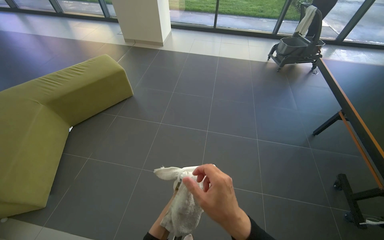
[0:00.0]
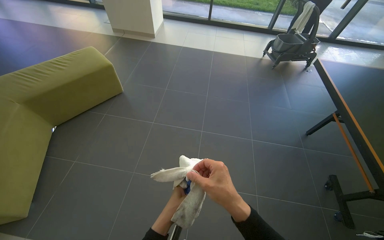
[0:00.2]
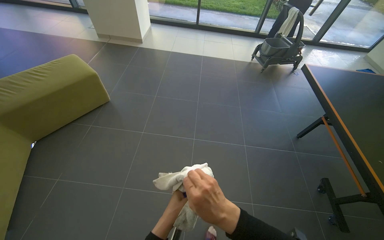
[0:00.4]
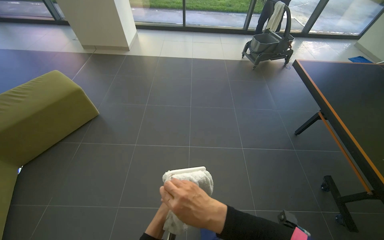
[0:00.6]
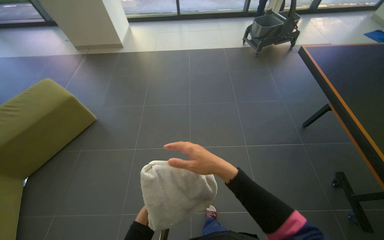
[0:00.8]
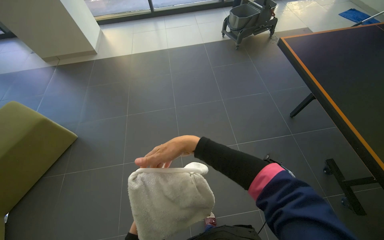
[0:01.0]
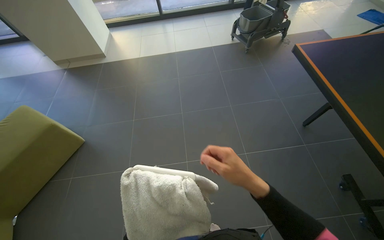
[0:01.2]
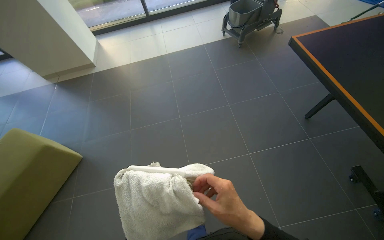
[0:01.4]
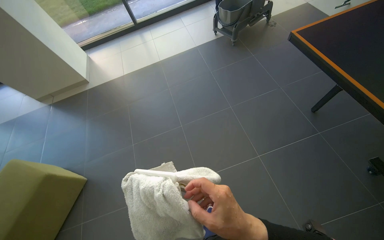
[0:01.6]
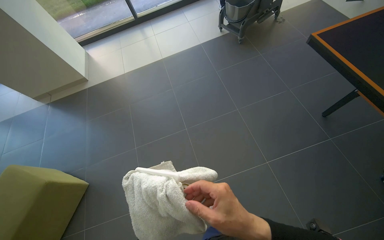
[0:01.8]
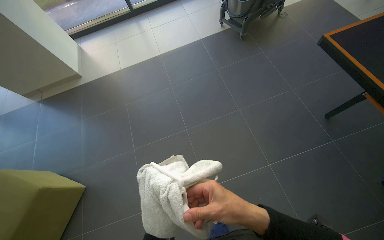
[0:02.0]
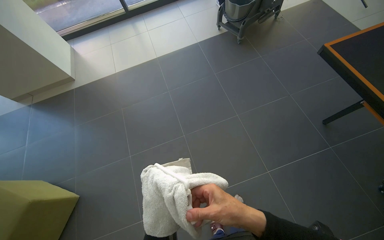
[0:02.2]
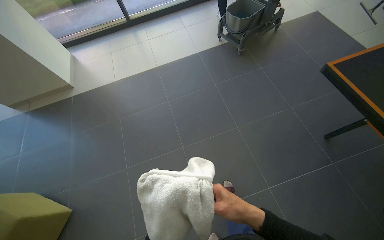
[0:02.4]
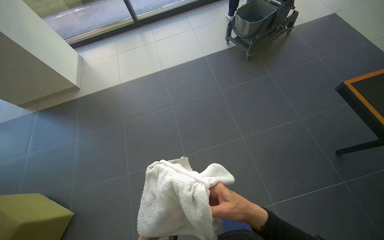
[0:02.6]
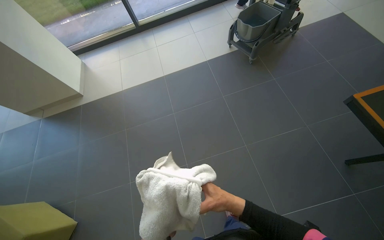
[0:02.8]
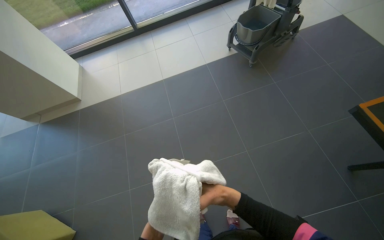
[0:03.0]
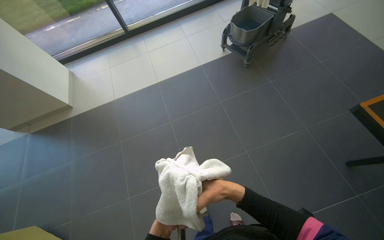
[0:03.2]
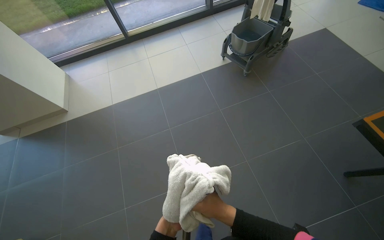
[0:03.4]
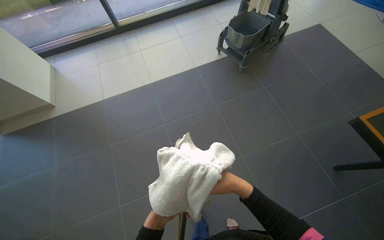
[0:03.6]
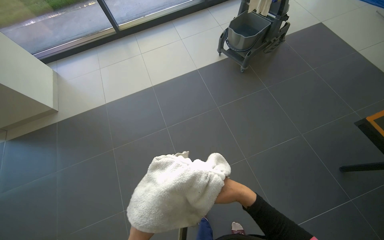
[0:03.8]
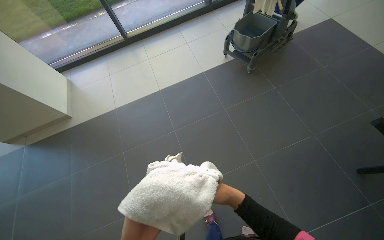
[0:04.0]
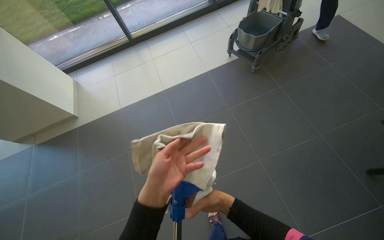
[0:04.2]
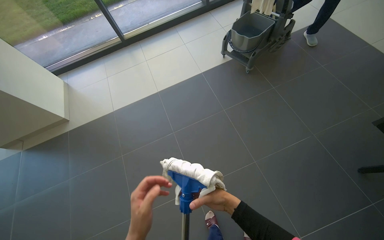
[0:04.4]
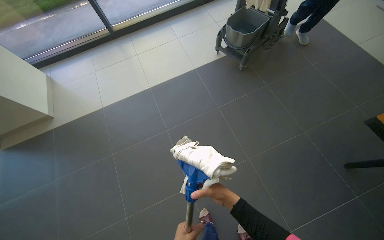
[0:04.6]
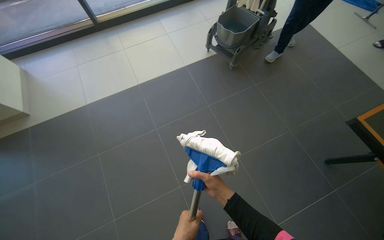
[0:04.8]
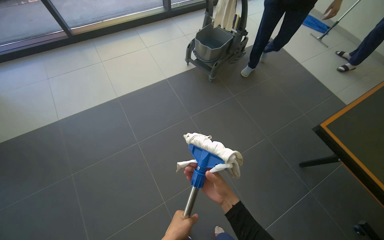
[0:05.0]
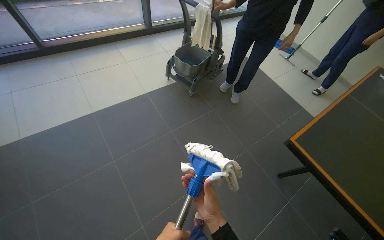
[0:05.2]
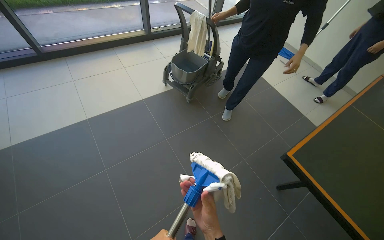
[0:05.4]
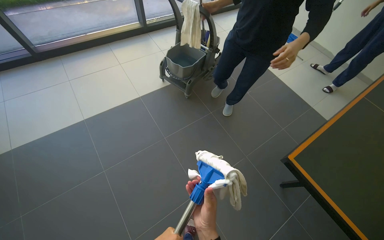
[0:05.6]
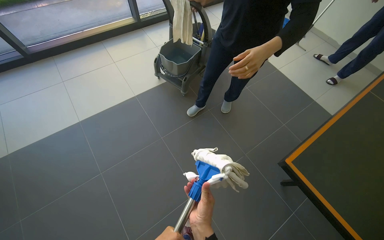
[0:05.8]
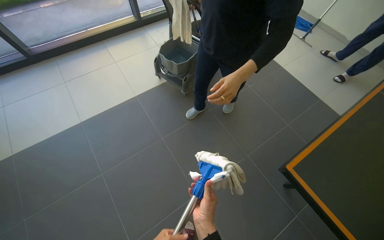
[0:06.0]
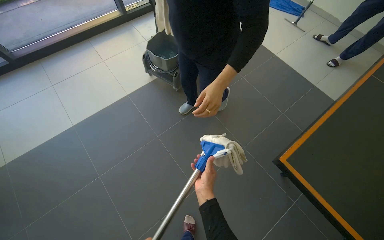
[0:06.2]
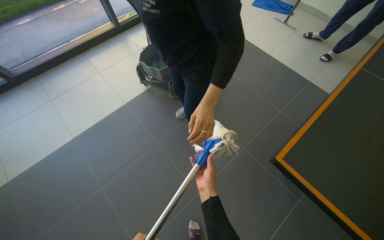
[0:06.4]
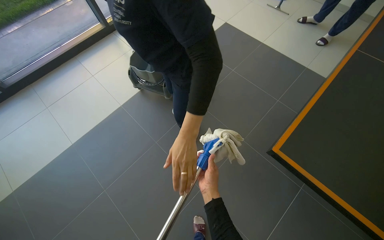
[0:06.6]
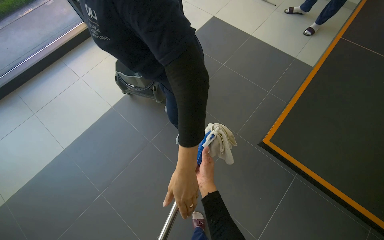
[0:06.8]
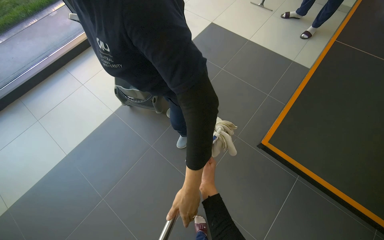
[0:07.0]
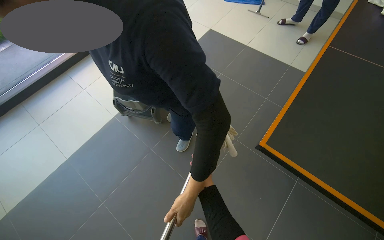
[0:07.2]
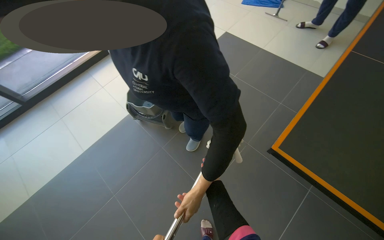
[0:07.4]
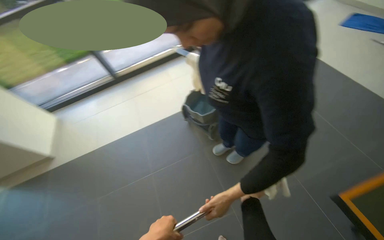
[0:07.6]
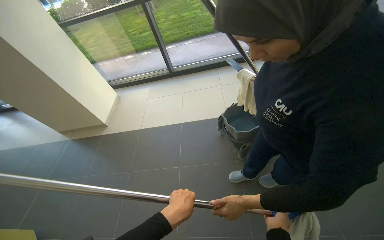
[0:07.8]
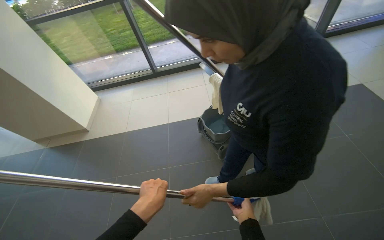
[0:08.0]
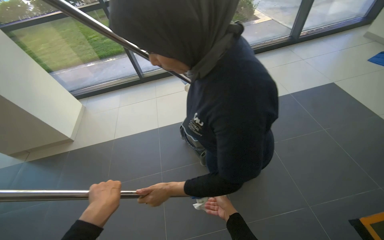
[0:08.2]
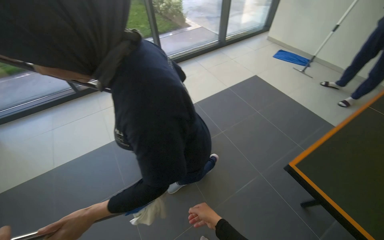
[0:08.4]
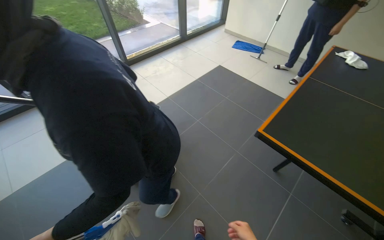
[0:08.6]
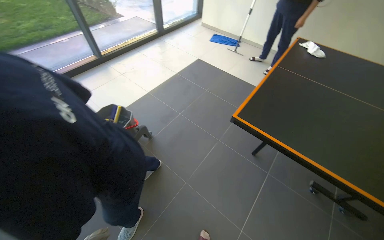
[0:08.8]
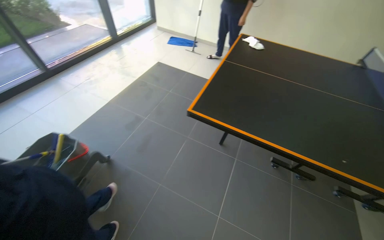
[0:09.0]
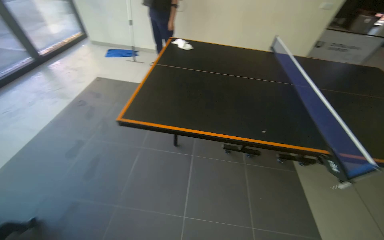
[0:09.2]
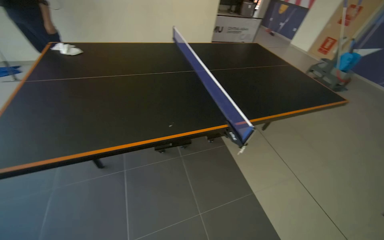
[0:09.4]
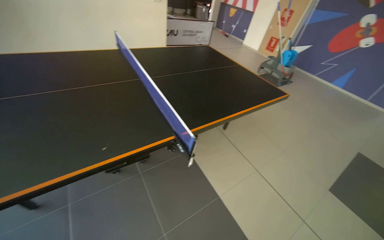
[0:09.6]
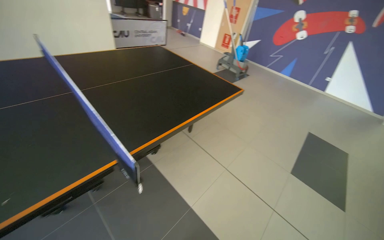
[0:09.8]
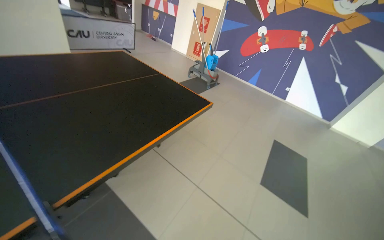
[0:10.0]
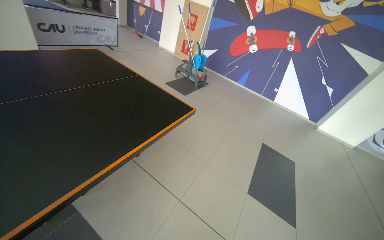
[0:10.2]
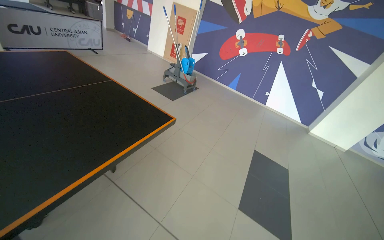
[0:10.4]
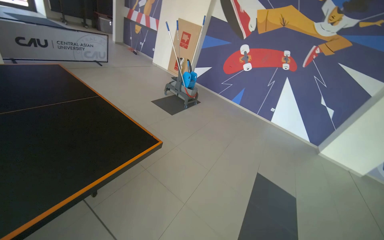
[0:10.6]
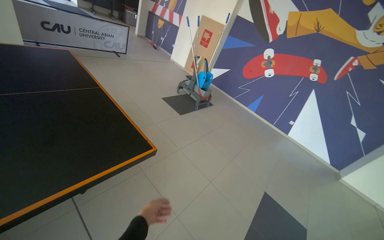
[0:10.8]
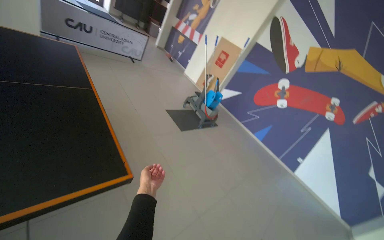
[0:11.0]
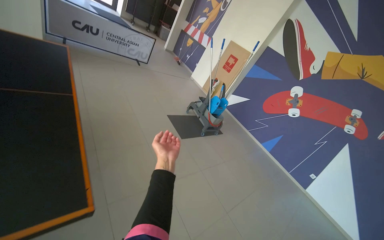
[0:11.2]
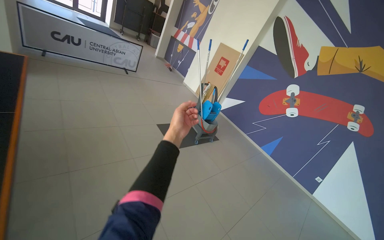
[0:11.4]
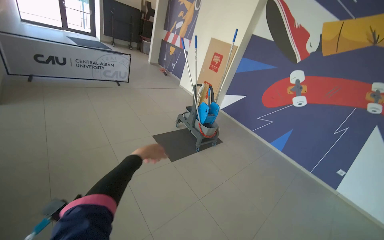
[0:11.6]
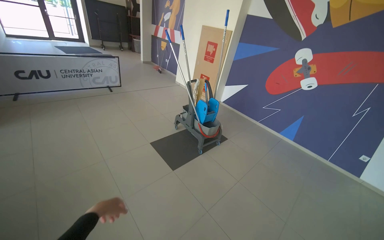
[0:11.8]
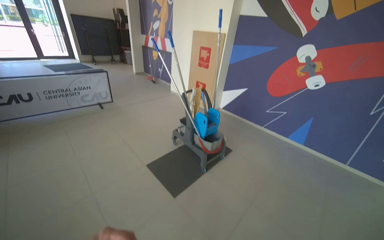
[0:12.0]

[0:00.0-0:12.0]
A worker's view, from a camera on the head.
Job: preparing cleaning supplies.
The whole recording: Preparing and organizing cleaning tools. The worker attaches a cloth to the mop and organizes cleaning tools on the cart.
0:00.0 to 0:01.6: The camera is carried approximately 80 cm. Everything in view rotates approximately 30 degrees counterclockwise.
0:01.6 to 0:03.0: The wearer moves roughly 60 cm.
0:04.4 to 0:06.0: The view pans to the right by approximately 20 degrees.
0:06.0 to 0:07.6: The view pans to the left by roughly 20 degrees.
0:07.6 to 0:09.0: The head travels roughly 40 cm. The head turns to the right by roughly 45 degrees.
0:10.4 to 0:12.0: The camera travels some 2 m. The camera is aimed roughly 15 degrees further to the left. The wearer looks roughly 10 degrees further upward.

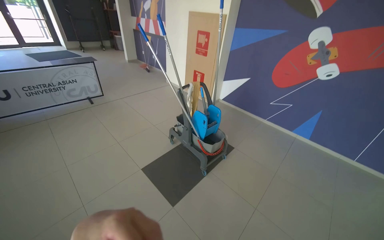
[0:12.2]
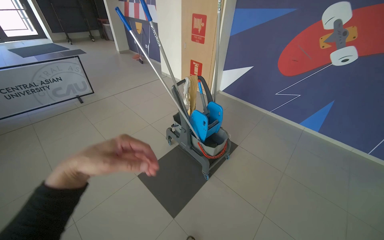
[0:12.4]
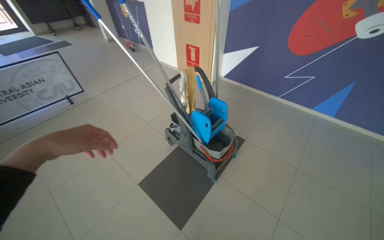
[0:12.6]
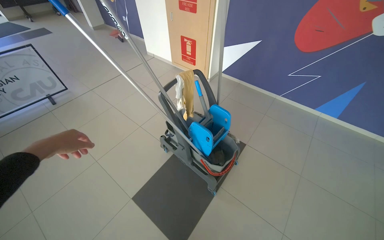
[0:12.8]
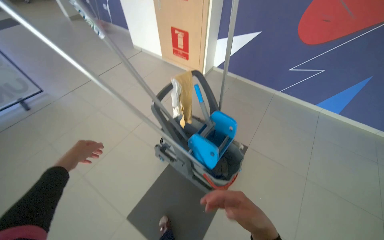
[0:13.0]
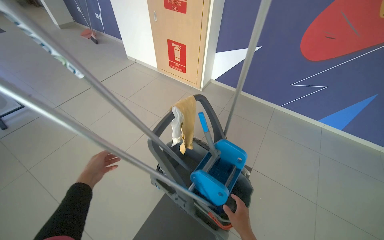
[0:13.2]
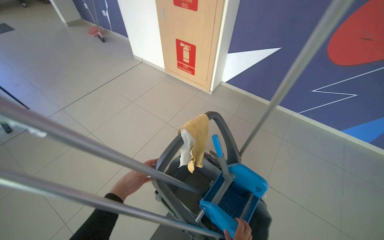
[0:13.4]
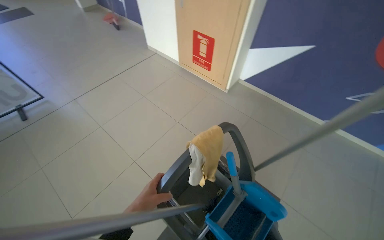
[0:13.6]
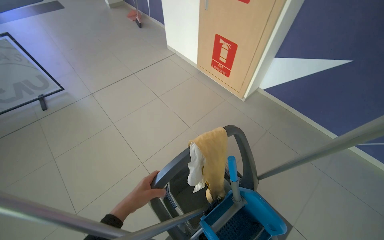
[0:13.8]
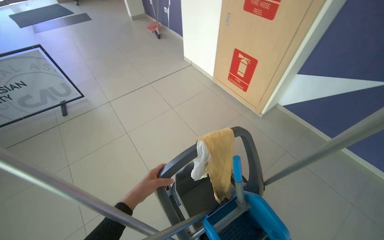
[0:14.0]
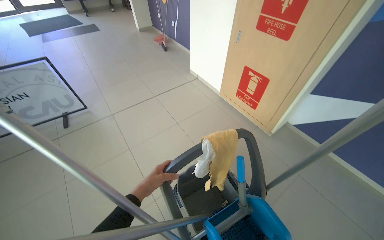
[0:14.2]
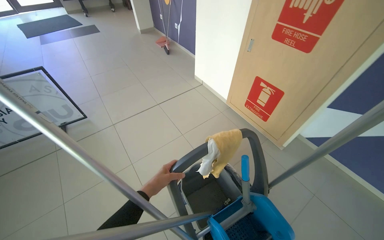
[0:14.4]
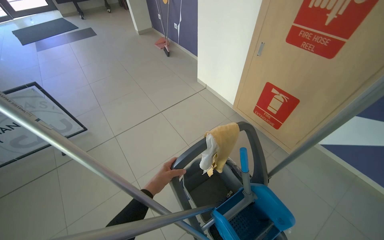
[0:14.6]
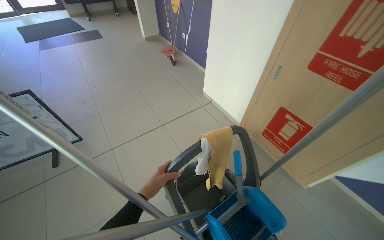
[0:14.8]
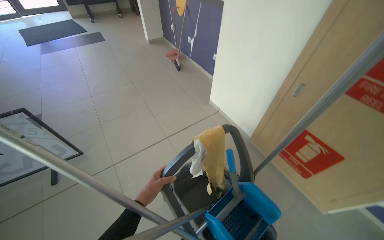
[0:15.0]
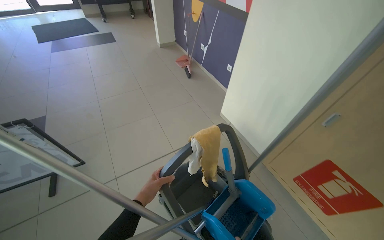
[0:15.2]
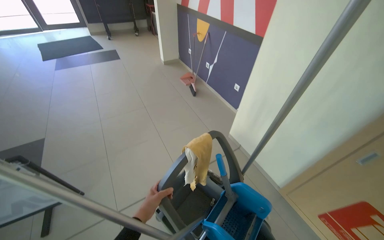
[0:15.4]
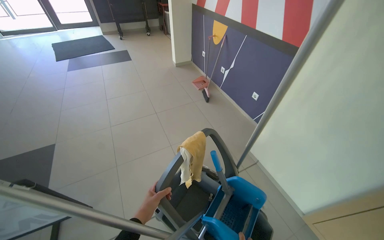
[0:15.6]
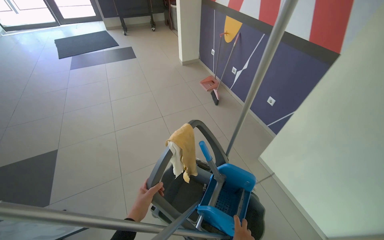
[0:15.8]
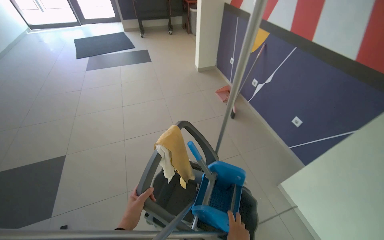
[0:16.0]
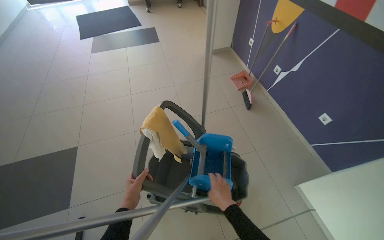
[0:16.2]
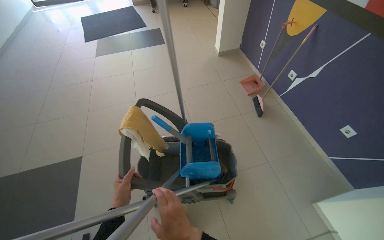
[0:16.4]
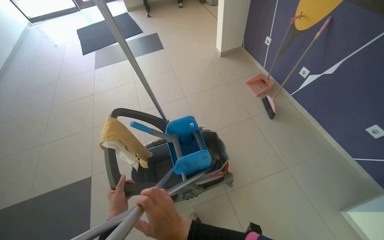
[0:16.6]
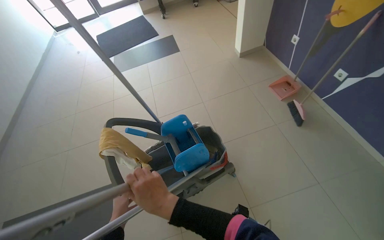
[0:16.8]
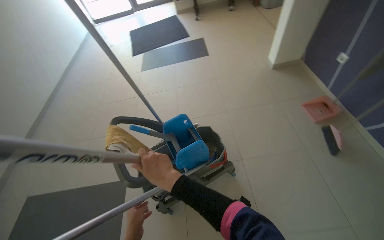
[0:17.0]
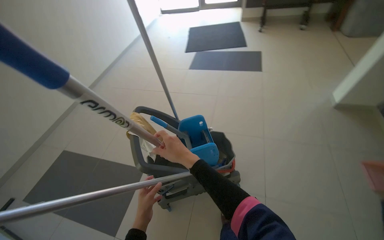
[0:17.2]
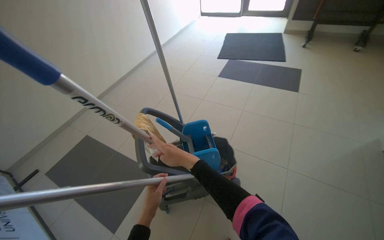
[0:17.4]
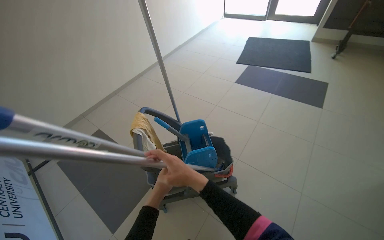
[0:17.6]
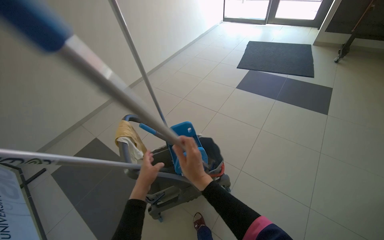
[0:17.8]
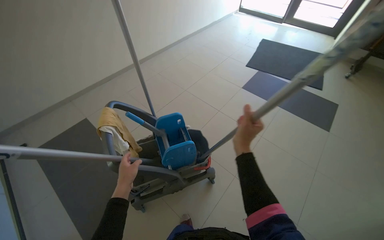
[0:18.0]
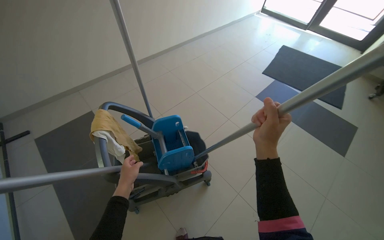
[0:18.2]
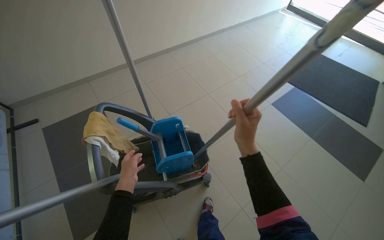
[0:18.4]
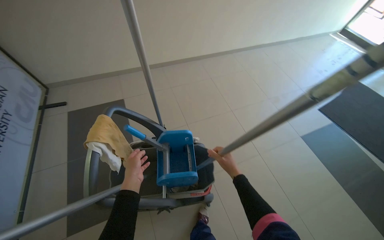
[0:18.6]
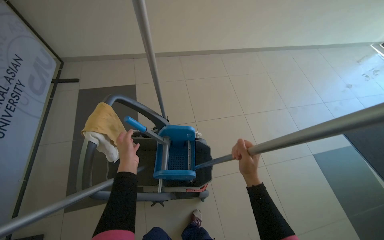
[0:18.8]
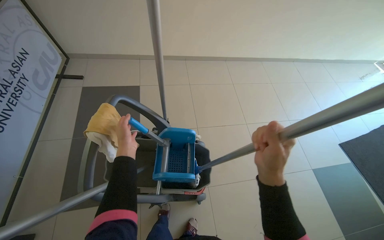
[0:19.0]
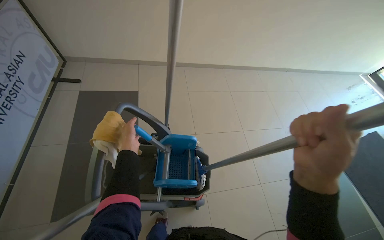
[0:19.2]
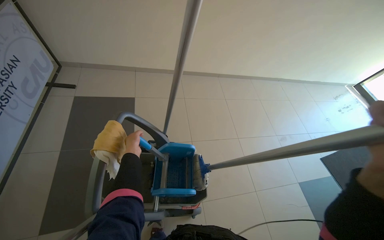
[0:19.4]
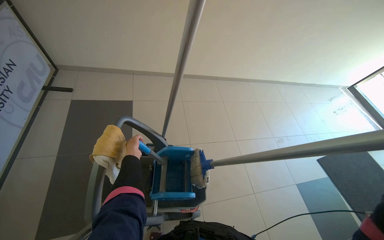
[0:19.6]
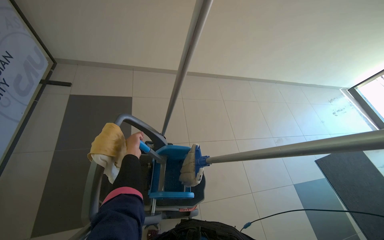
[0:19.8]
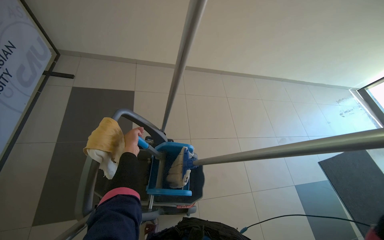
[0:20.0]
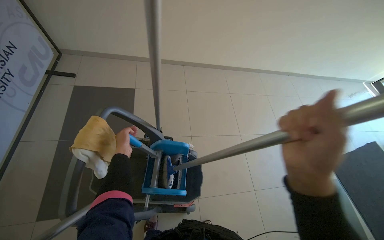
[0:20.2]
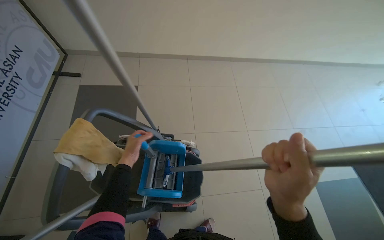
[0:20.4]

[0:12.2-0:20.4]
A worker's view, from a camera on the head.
Job: preparing cleaning supplies.
The whole recording: Preparing and organizing cleaning tools. The worker attaches a cloth to the mop and organizes cleaning tools on the cart.
0:12.2 to 0:13.8: The camera is carried approximately 1.5 m. The view tilts roughly 20 degrees downward.
0:13.8 to 0:15.4: The wearer moves some 90 cm. The camera pitches upward, by about 10 degrees.
0:15.4 to 0:17.2: The head travels approximately 1.5 m. The wearer looks approximately 50 degrees further to the left.
0:17.2 to 0:18.8: The wearer moves about 70 cm. The wearer's head swings approximately 65 degrees to the left.
0:18.8 to 0:20.4: The left hand heads farther from the camera, covering roughly 20 cm.
